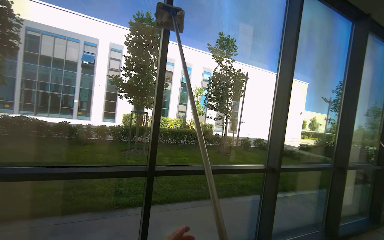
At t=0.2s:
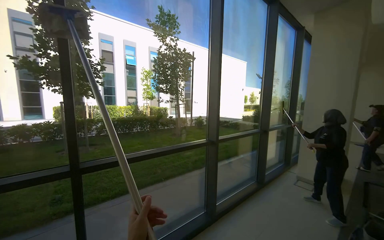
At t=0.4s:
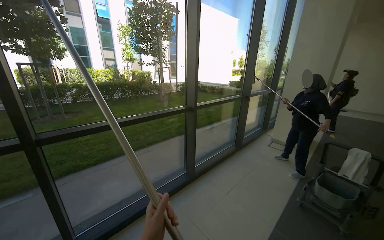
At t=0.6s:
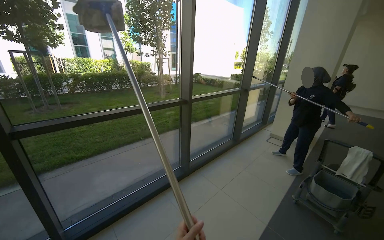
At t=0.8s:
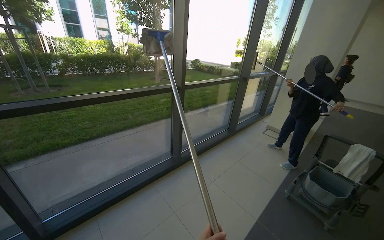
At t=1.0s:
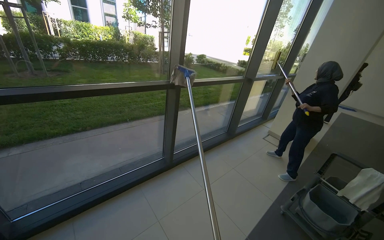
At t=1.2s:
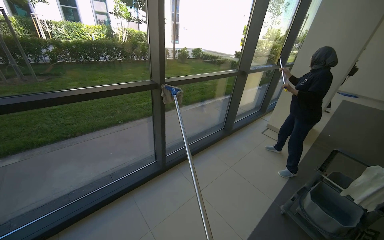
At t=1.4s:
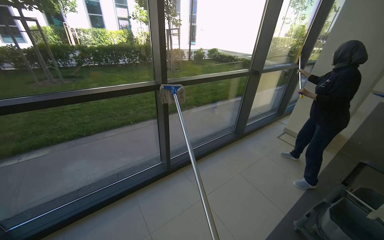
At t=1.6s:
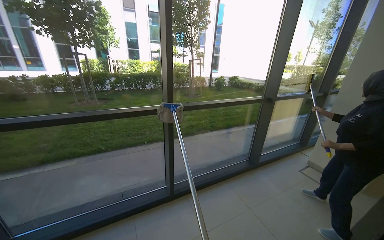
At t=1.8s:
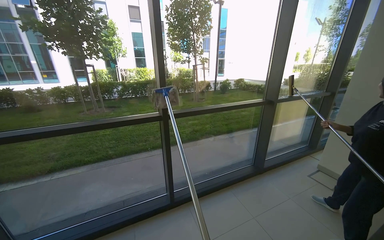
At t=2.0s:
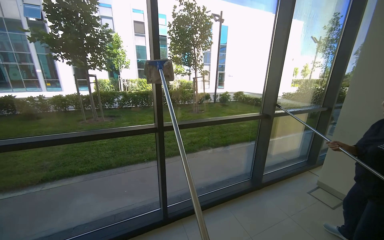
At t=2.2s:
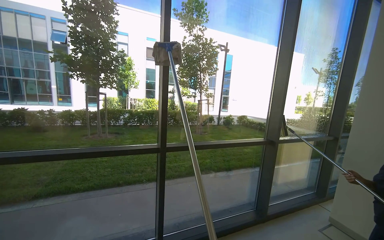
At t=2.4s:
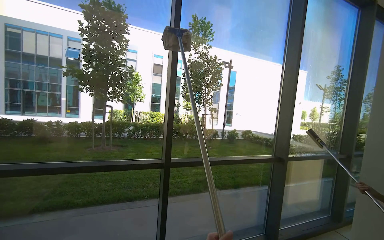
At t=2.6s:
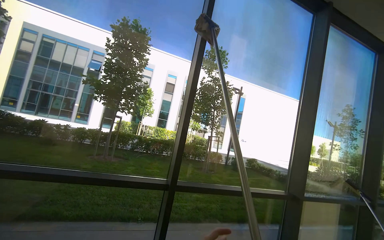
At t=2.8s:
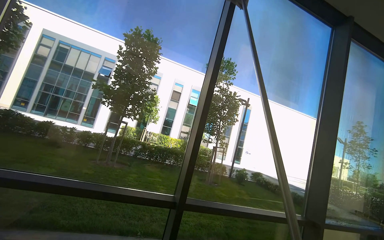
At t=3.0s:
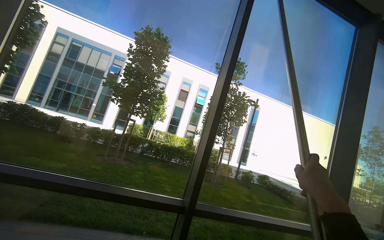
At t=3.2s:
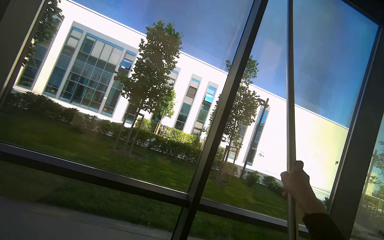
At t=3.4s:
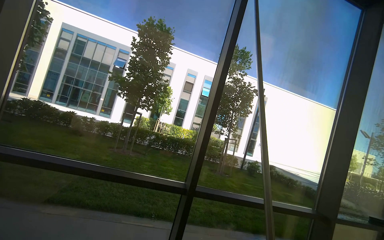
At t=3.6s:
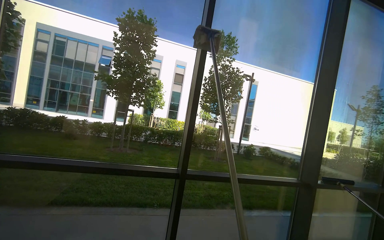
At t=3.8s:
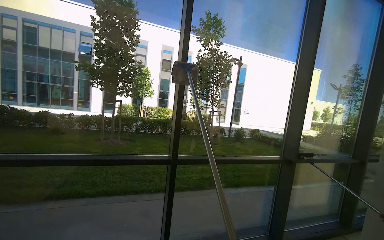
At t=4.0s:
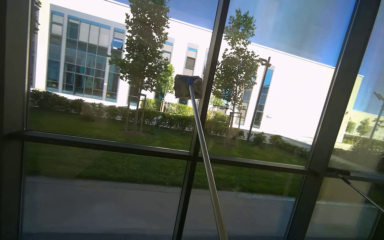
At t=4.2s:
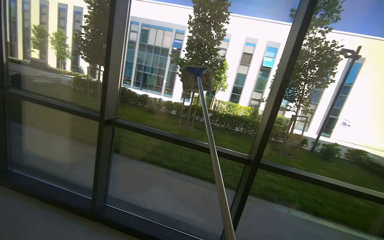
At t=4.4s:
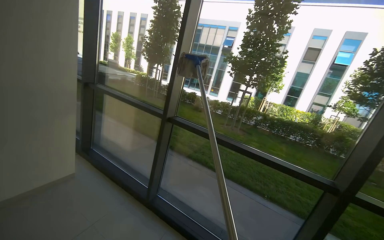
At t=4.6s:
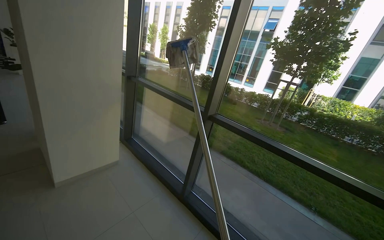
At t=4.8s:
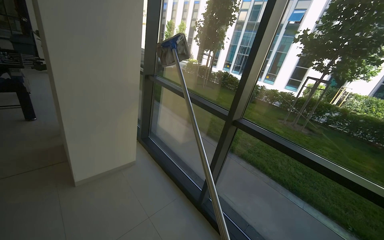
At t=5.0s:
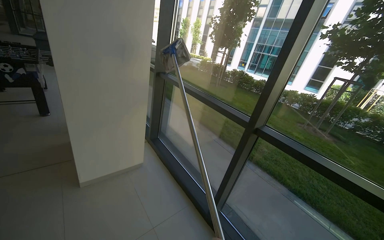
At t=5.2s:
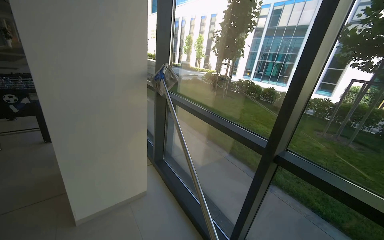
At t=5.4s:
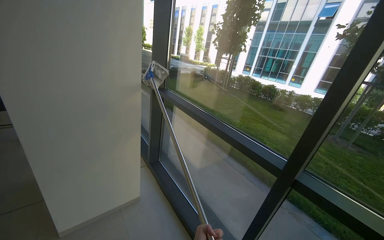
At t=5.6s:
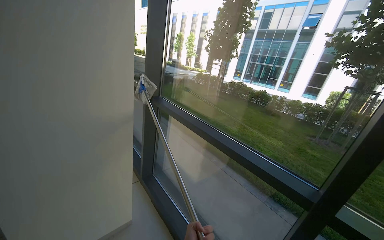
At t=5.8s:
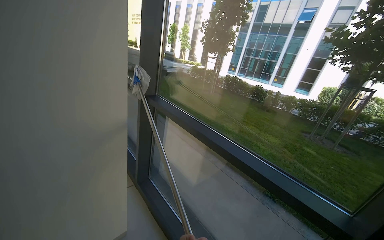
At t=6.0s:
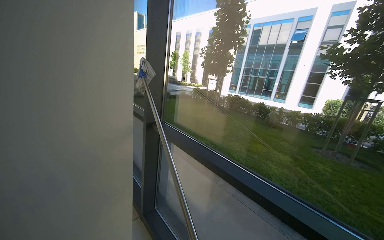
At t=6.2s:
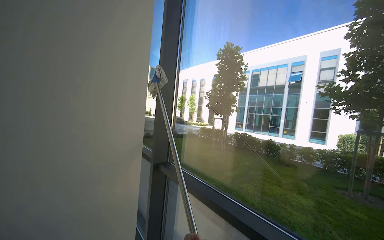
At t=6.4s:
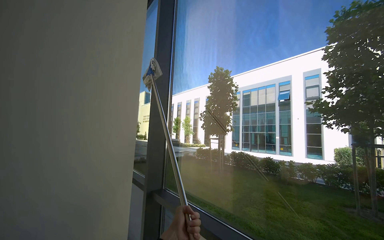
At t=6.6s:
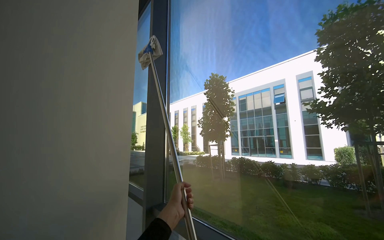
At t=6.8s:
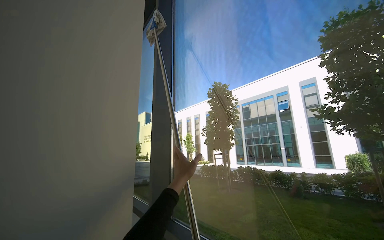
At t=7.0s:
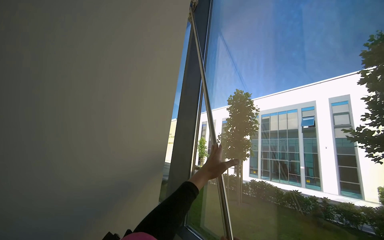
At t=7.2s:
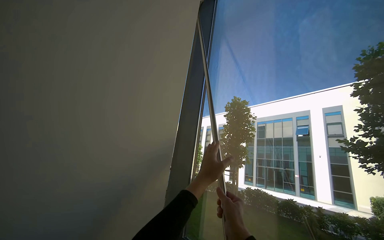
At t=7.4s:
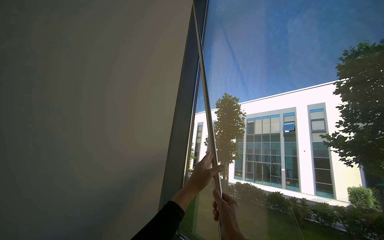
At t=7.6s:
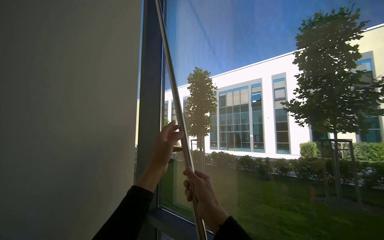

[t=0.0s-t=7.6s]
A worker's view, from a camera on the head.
Job: cleaning windows.
The whole recording: Wiping large windows. The worker wipes the large windows with a long-handled tool.
t=0.0s to t=1.6s: The wearer moves some 1 m. The view tips downward by roughly 20 degrees.
t=1.6s to t=3.0s: The head rotates approximately 20 degrees to the left. The view tilts roughly 30 degrees upward.
t=3.0s to t=4.6s: The head travels roughly 40 cm. The camera sweeps to the left, by approximately 50 degrees. The wearer looks roughly 15 degrees further downward.
t=4.6s to t=6.0s: The camera is carried about 1 m.
t=6.0s to t=7.6s: The view tips upward by some 25 degrees.

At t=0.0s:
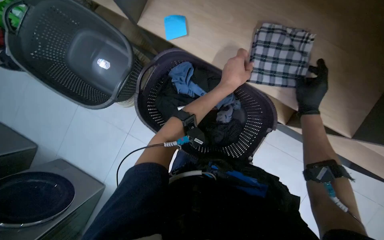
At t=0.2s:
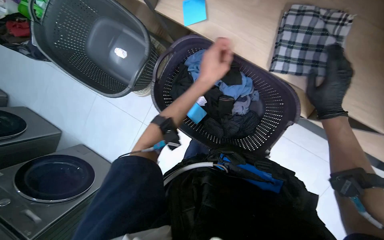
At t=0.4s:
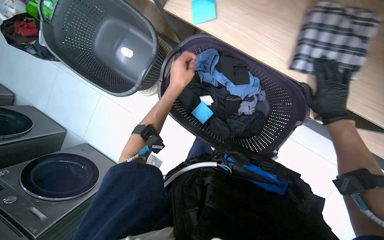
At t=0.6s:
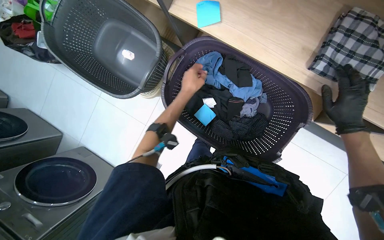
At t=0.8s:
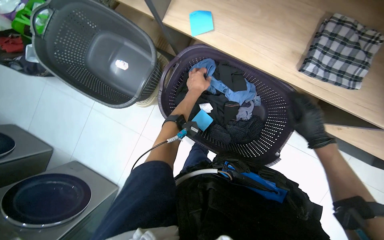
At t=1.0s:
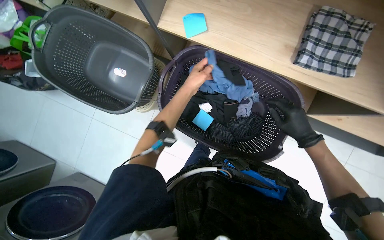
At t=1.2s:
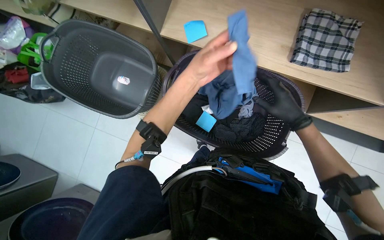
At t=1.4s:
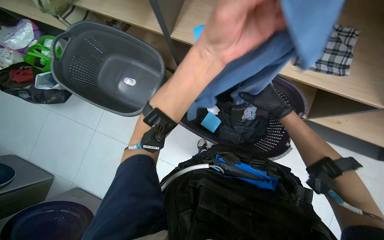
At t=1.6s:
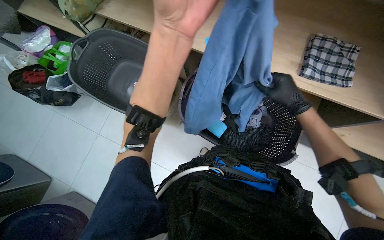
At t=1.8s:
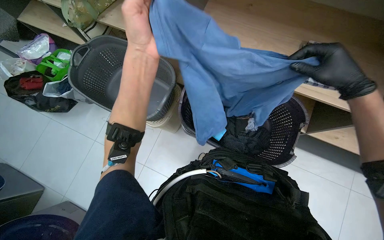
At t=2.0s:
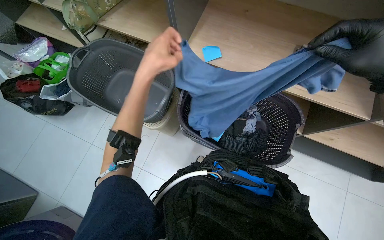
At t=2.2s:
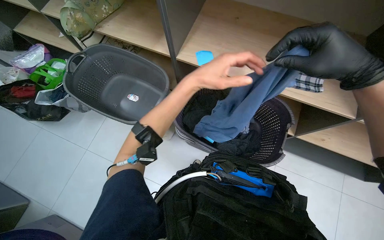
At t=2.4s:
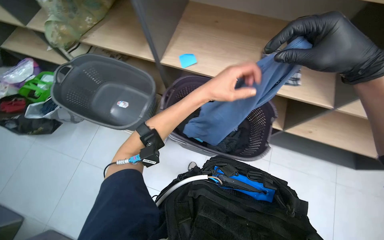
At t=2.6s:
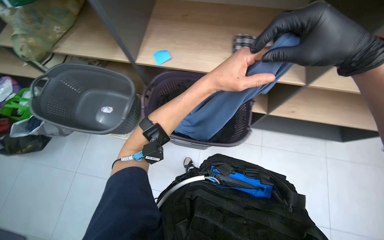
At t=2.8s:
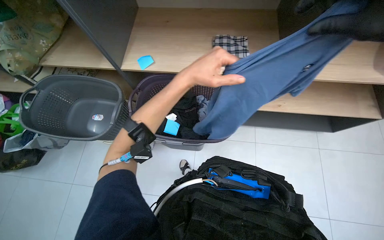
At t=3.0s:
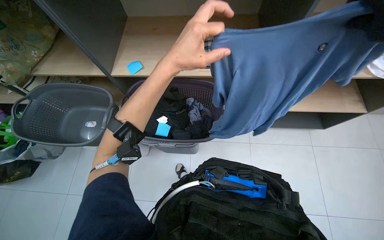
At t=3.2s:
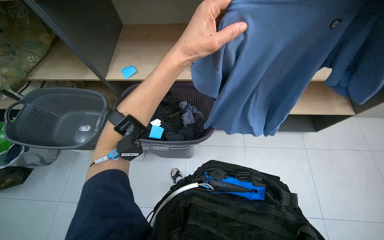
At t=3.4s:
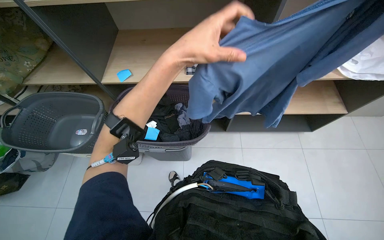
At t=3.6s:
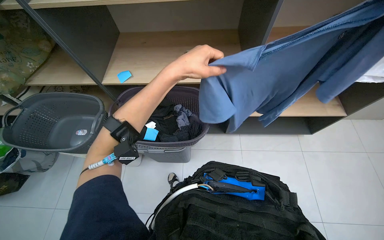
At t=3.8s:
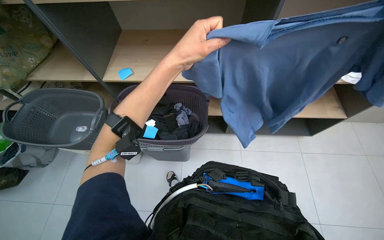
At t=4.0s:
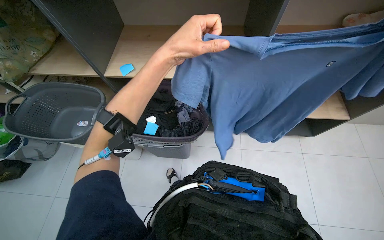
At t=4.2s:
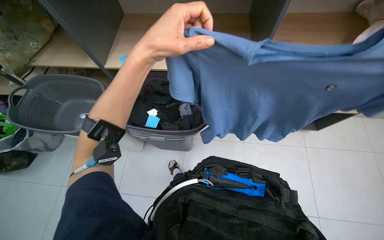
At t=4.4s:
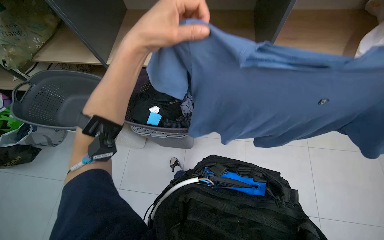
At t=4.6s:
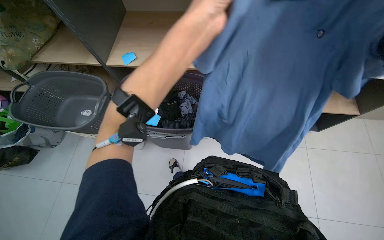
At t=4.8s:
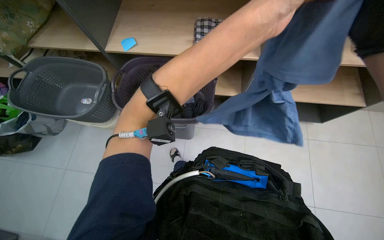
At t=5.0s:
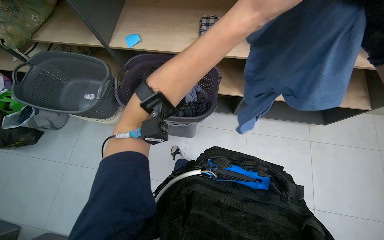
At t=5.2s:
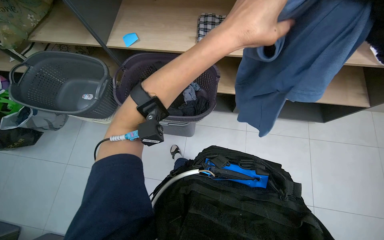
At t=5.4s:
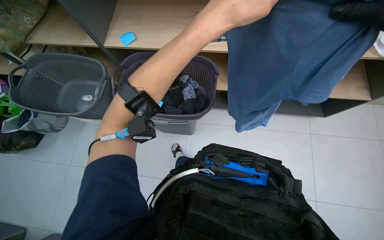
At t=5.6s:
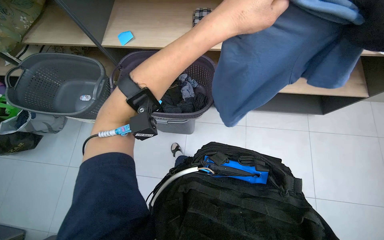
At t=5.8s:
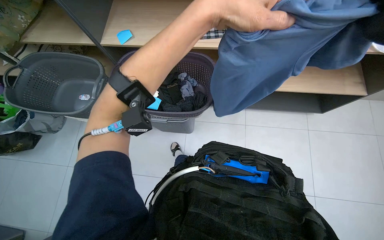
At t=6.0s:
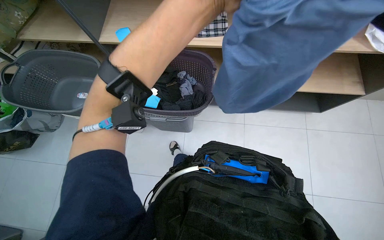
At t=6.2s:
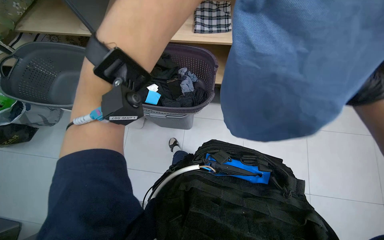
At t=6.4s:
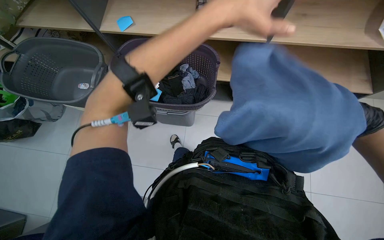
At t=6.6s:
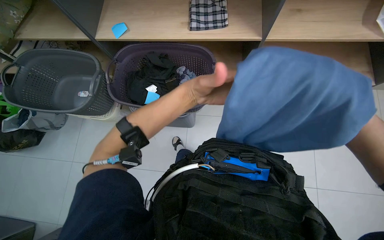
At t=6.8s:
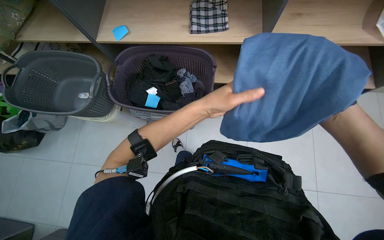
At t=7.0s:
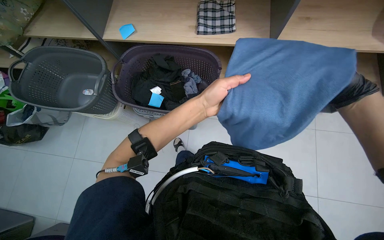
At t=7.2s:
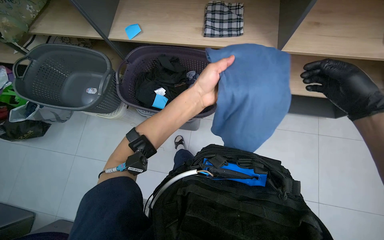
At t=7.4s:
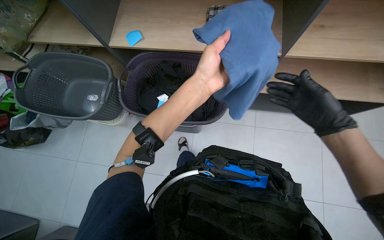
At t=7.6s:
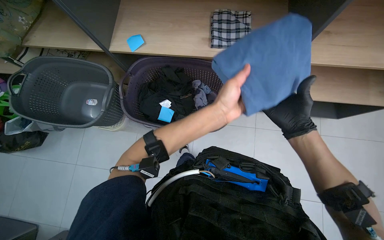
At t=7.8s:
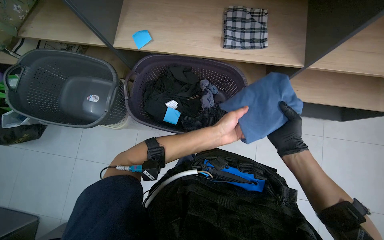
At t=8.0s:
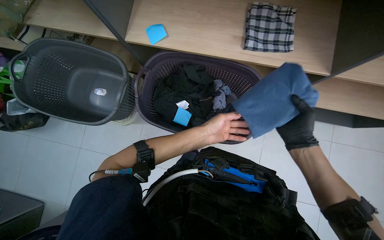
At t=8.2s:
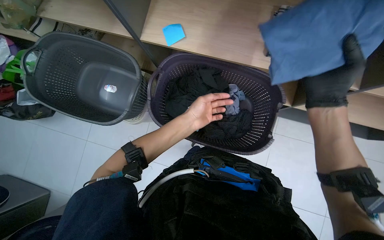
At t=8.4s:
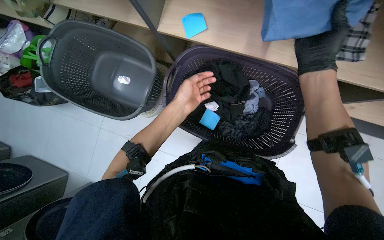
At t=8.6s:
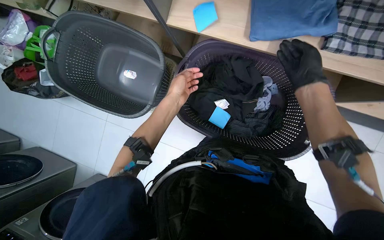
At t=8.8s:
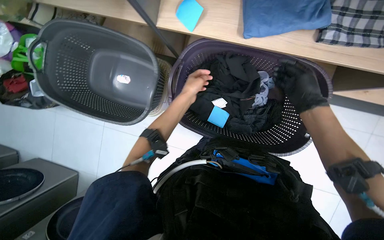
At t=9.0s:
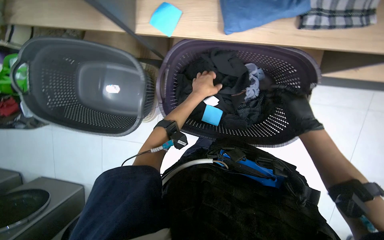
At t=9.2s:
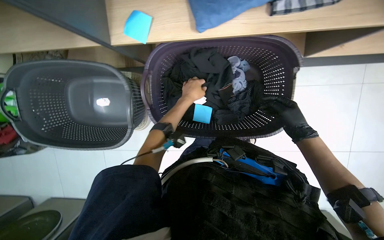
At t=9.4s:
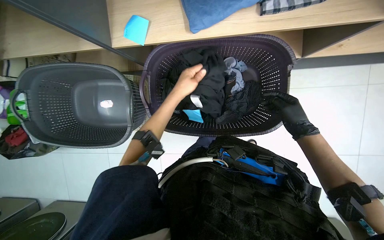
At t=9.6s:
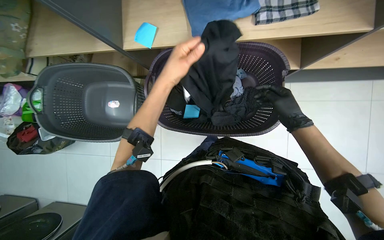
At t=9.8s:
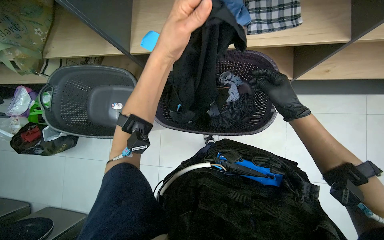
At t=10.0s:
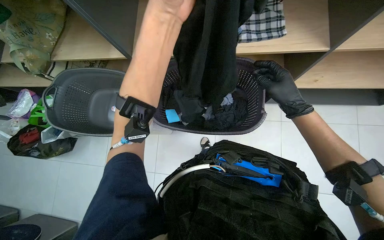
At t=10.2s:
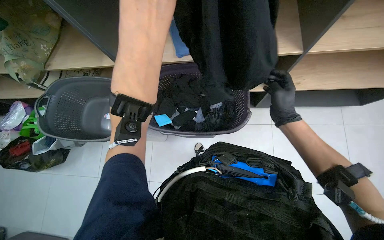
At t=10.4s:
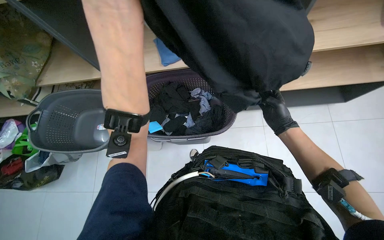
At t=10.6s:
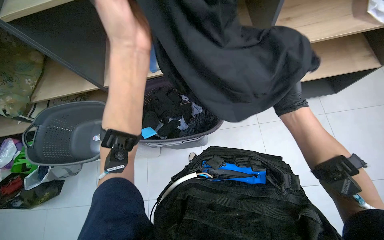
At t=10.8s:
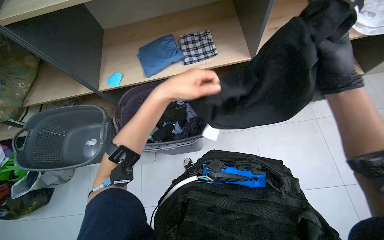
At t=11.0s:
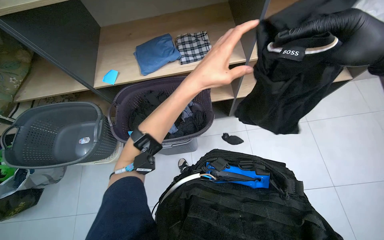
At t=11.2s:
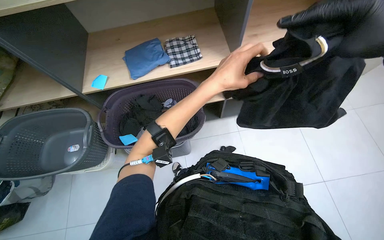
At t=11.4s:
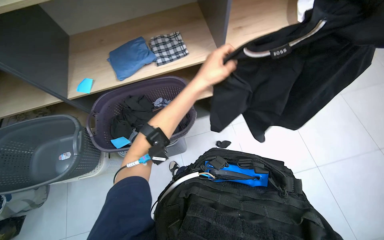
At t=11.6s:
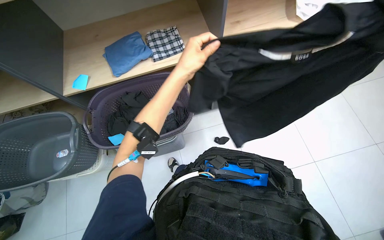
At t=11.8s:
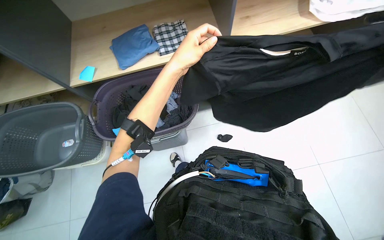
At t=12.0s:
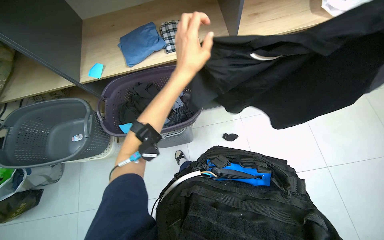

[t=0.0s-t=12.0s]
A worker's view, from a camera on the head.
Job: managing laundry.
The whole recording: Folding and sorting clothes. The worker folds various clothes and sorts them onto a shelf.
t=0.0s to t=1.6s: The wearer looks approximately 15 degrees further upward. The right hand goes about 25 cm to the left; the left hand travels to the left and nearer to the camera by some 40 cm.
t=1.6s to t=3.0s: The left hand goes to the left and returns, approximately 10 cm each way.
t=7.6s to t=9.0s: The wearer looks some 15 degrees further downward. The left hand is displaced farther from the camera, to the left and up the picture by approximately 35 cm. The right hand travels up the picture and back again, about 25 cm each way.
t=9.0s to t=10.4s: The wearer looks about 25 degrees further upward. The left hand goes roughly 50 cm nearer to the camera.
t=10.4s to t=12.0s: The left hand travels farther from the camera and to the right by roughly 25 cm.
